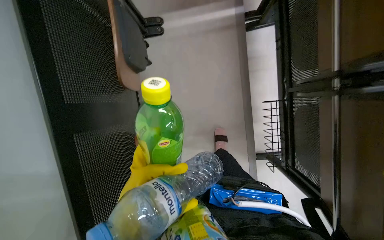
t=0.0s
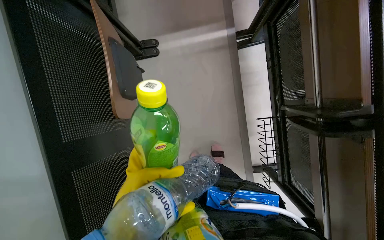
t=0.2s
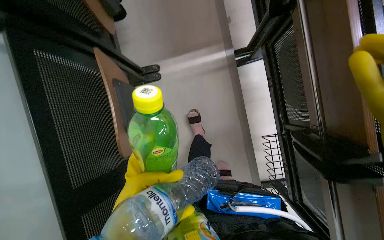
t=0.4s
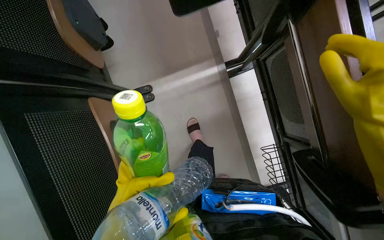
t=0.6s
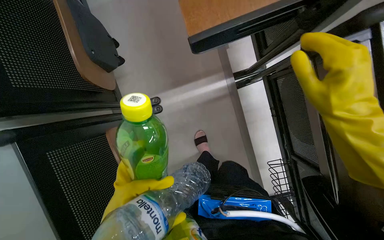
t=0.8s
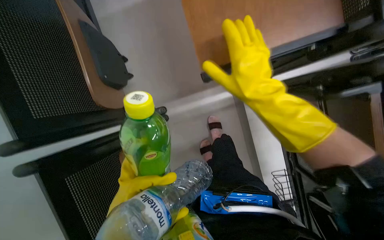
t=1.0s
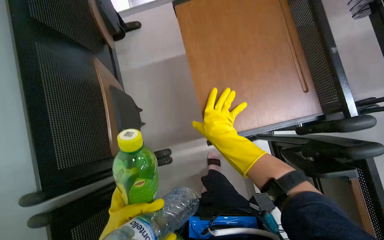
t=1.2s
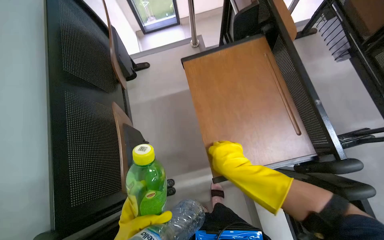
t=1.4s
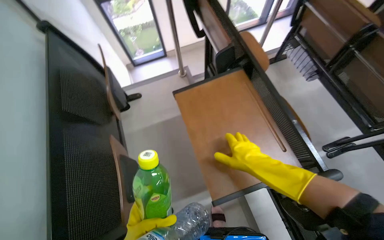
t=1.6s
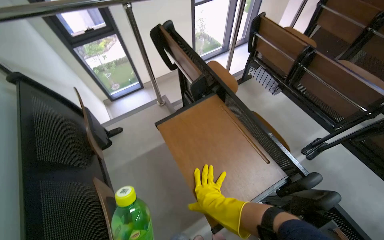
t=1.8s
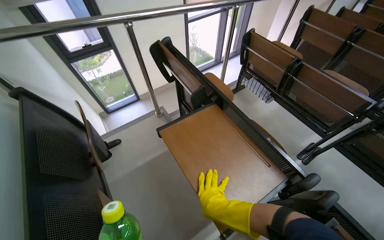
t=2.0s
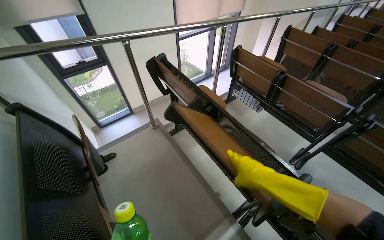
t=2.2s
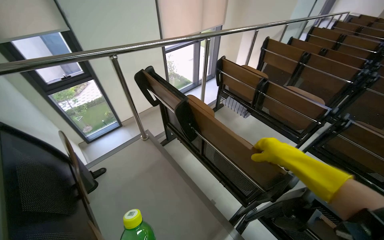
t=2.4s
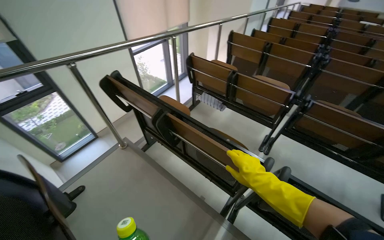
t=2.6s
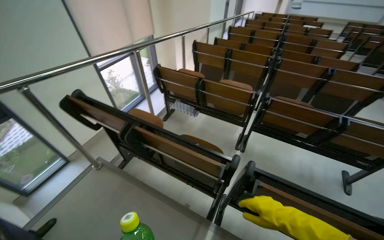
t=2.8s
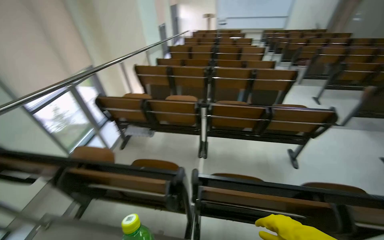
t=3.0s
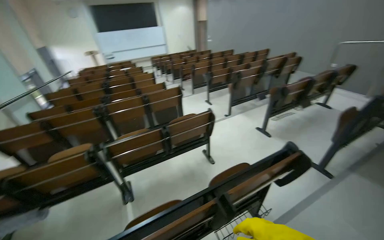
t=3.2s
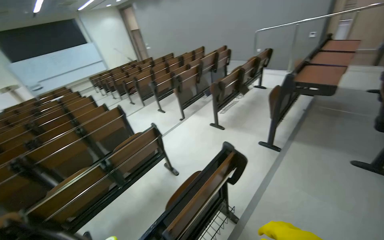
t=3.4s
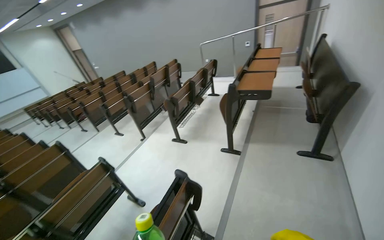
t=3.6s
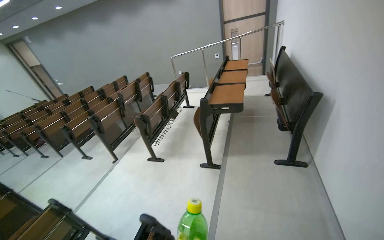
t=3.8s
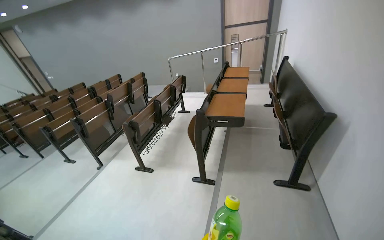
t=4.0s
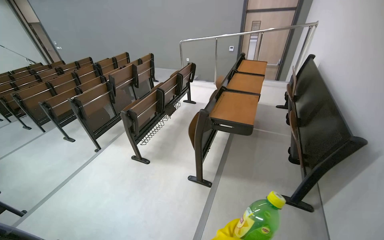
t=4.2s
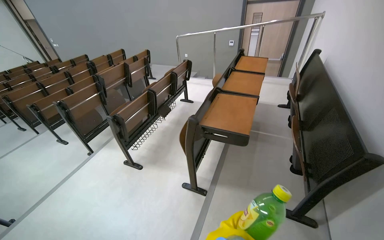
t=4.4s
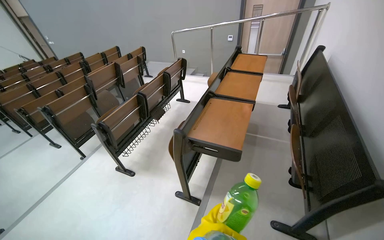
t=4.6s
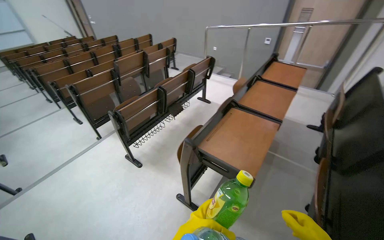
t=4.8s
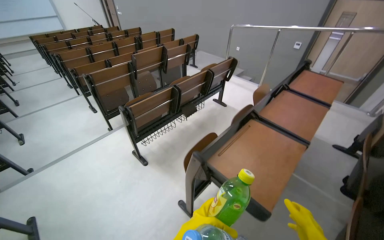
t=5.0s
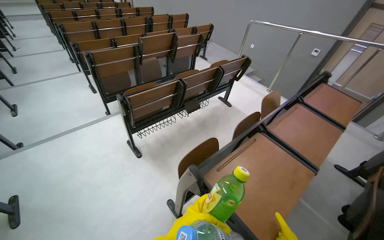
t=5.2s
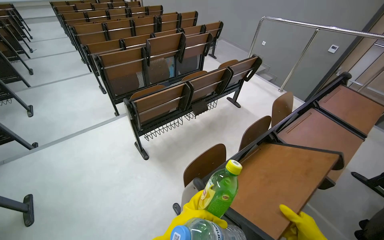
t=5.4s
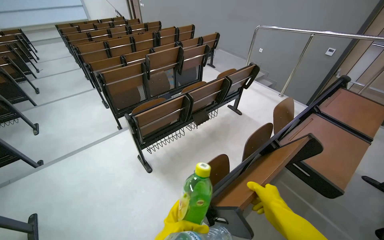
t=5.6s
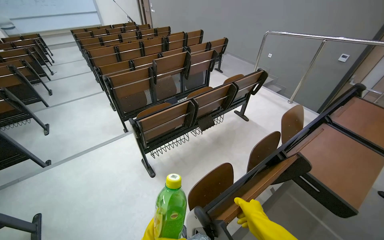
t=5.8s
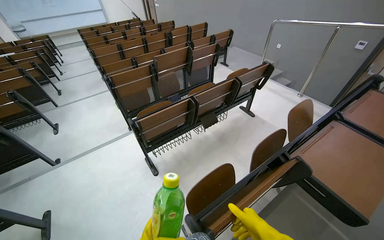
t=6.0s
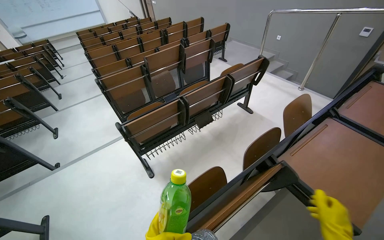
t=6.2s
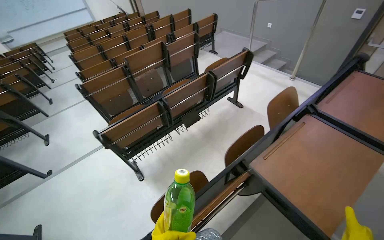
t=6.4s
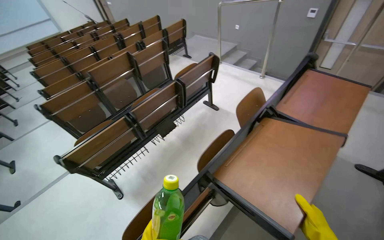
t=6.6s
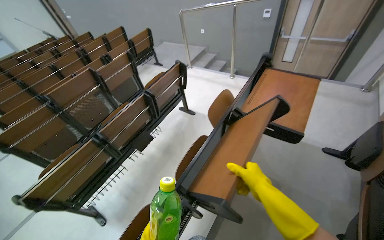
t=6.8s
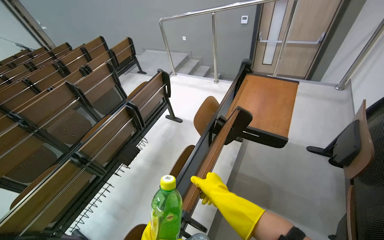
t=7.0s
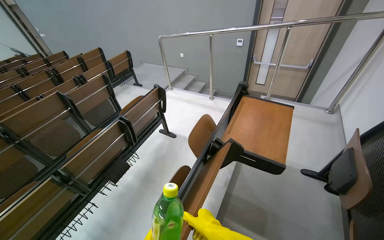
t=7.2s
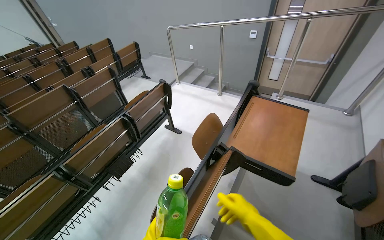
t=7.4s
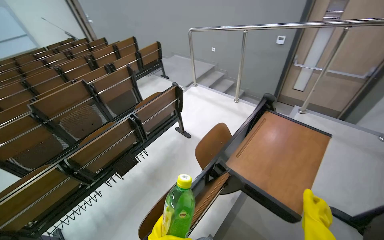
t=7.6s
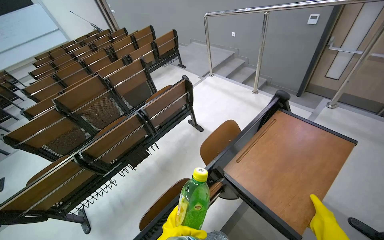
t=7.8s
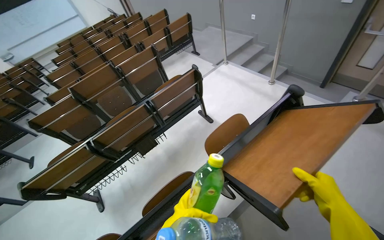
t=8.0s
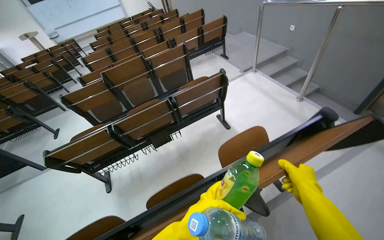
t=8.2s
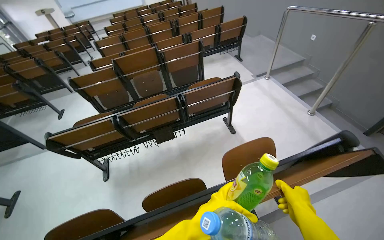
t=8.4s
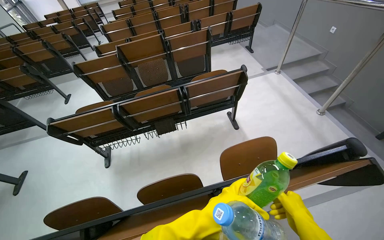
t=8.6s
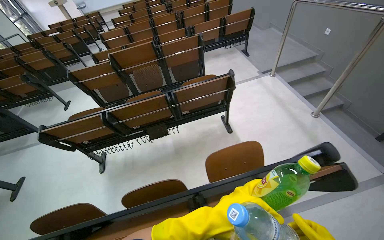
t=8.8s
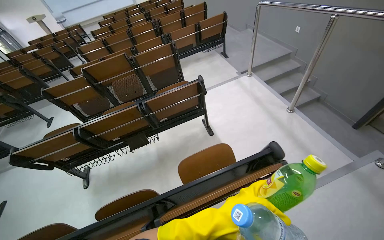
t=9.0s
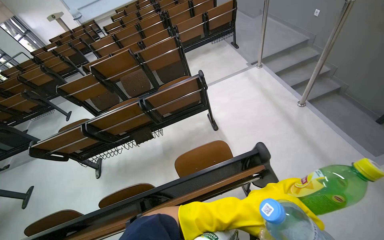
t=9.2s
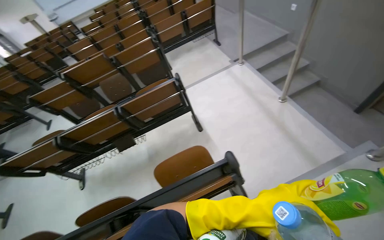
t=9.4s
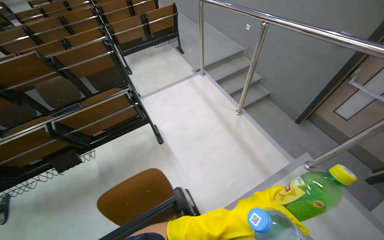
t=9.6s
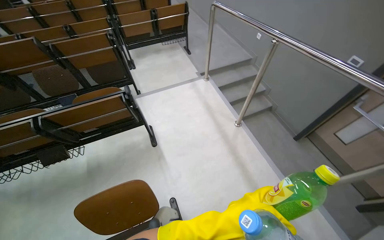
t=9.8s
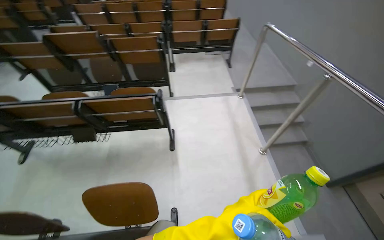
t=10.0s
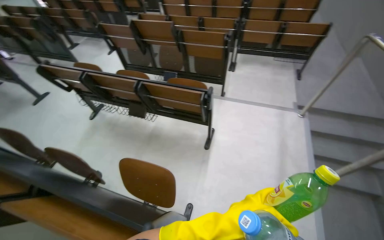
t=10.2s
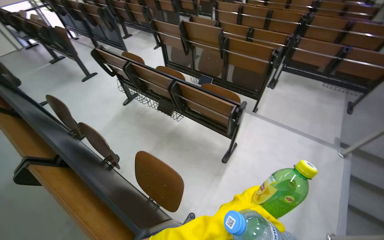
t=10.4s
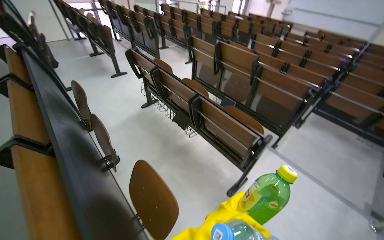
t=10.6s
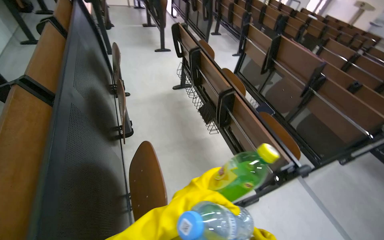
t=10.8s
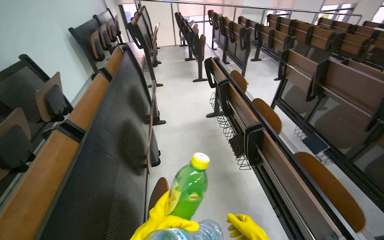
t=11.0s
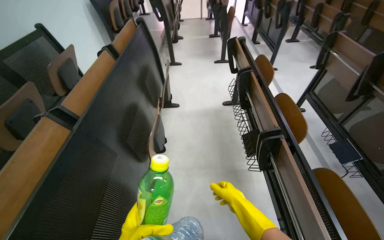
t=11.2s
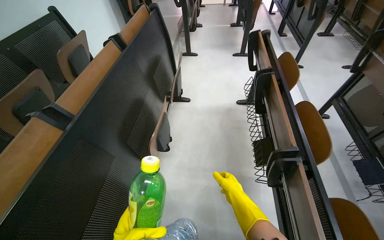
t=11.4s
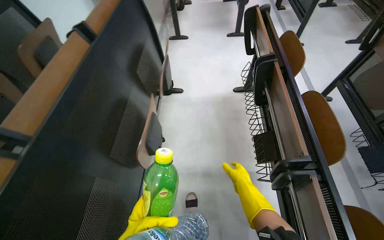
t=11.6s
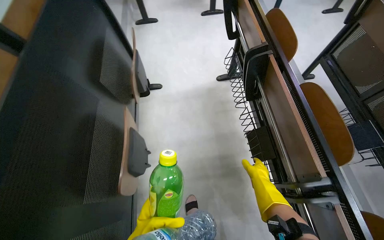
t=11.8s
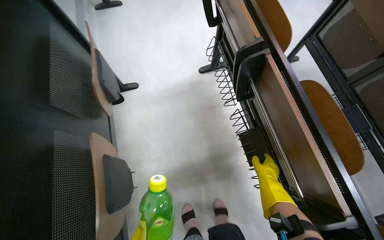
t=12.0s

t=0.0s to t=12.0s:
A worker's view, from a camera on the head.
Job: managing trash.
The whole recording: Picking up trash from classroom. The worker picks up various trash items, including bottles and notebooks, from the classroom.
t=0.0s to t=1.6s: The view tips upward by roughly 60 degrees.
t=1.6s to t=3.0s: The head turns to the right by roughly 60 degrees. The view tilts approximately 30 degrees upward.
t=3.0s to t=4.4s: The head travels roughly 1.5 m. The wearer's head swings approximately 75 degrees to the right.
t=4.4s to t=6.0s: The wearer moves about 70 cm. The head rotates about 30 degrees to the left.
t=6.0s to t=7.6s: The head travels about 90 cm.
t=7.6s to t=9.0s: The wearer moves some 50 cm. The head rotates approximately 30 degrees to the left.
t=9.0s to t=10.4s: The camera travels approximately 60 cm. The wearer's head swings some 55 degrees to the left.
t=10.4s to t=12.0s: The wearer moves some 1 m. The wearer's head swings some 40 degrees to the left. The view tips downward by some 15 degrees.

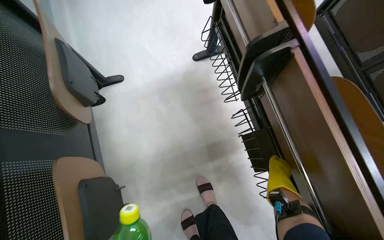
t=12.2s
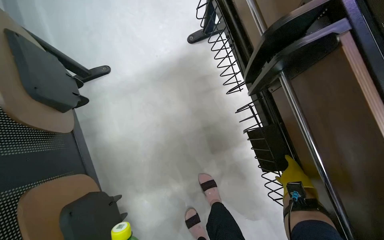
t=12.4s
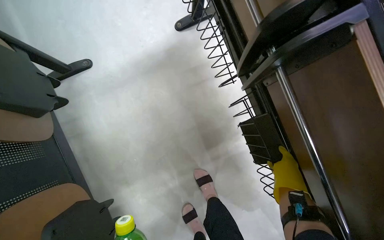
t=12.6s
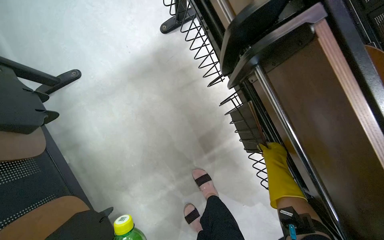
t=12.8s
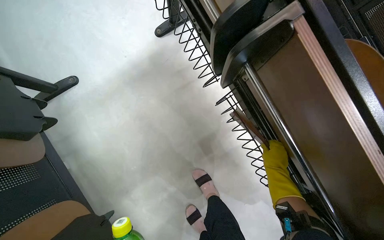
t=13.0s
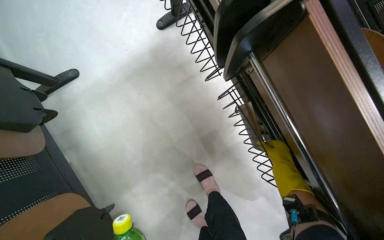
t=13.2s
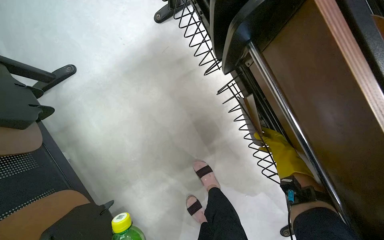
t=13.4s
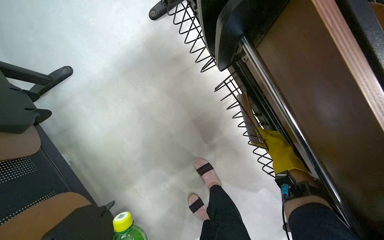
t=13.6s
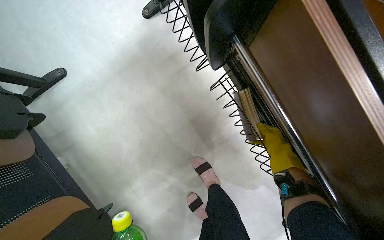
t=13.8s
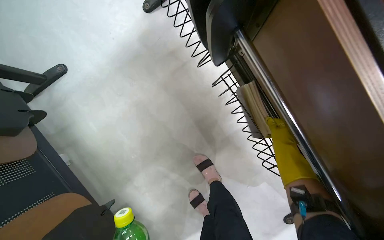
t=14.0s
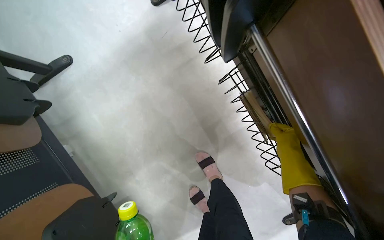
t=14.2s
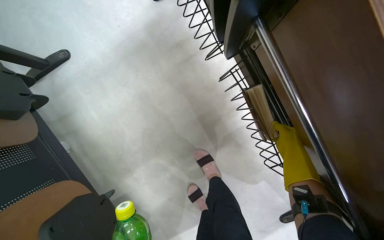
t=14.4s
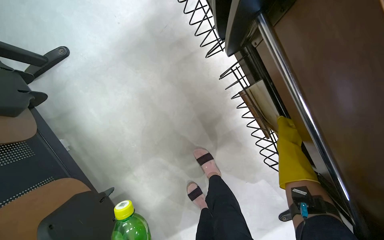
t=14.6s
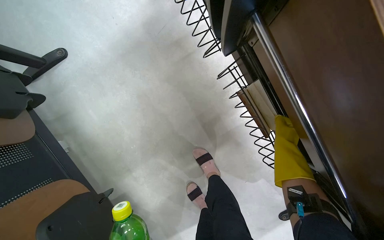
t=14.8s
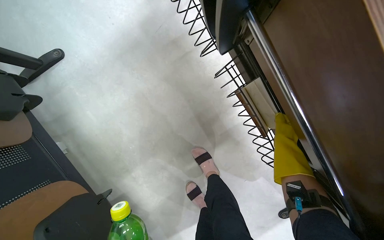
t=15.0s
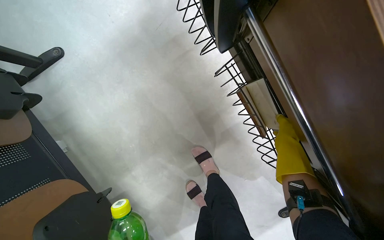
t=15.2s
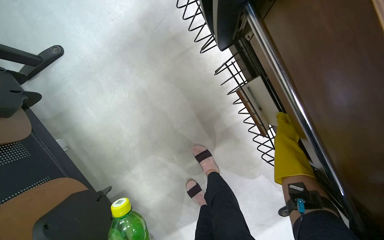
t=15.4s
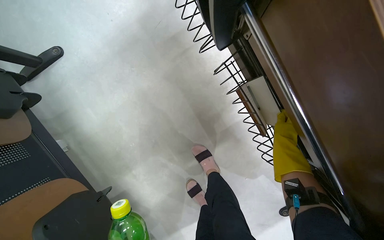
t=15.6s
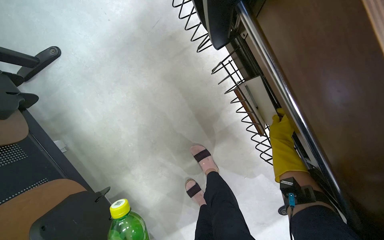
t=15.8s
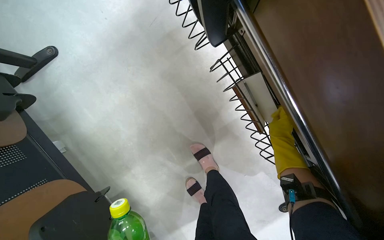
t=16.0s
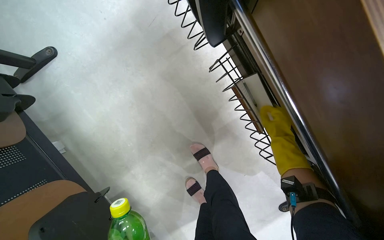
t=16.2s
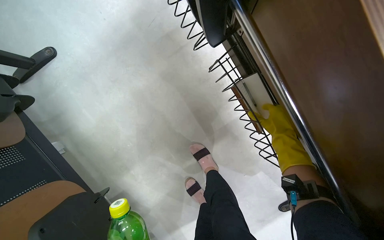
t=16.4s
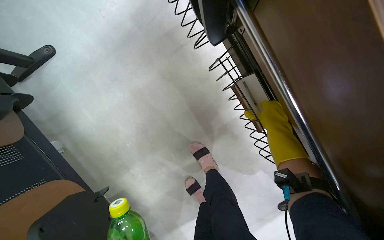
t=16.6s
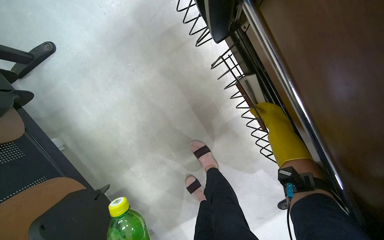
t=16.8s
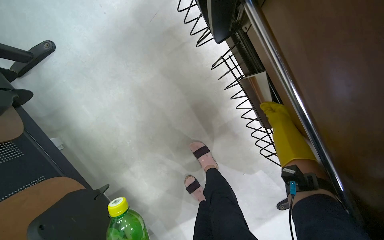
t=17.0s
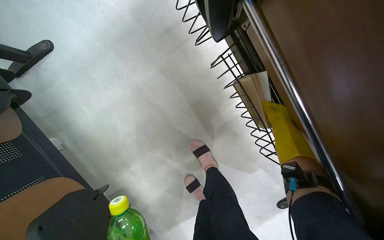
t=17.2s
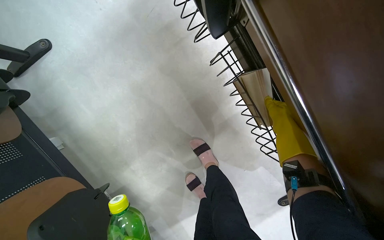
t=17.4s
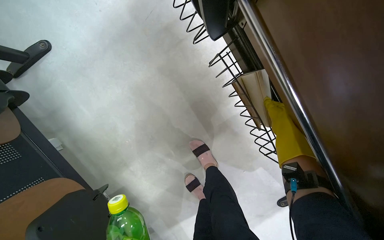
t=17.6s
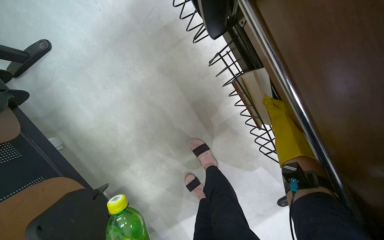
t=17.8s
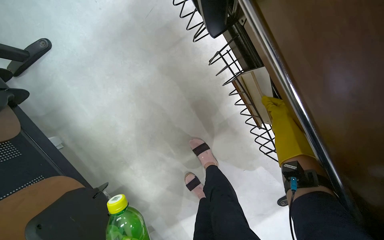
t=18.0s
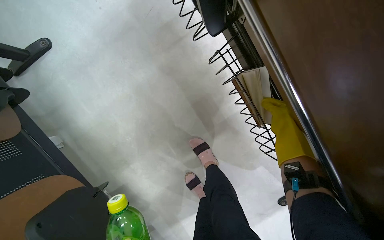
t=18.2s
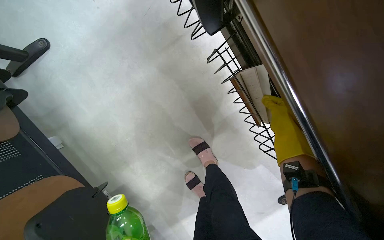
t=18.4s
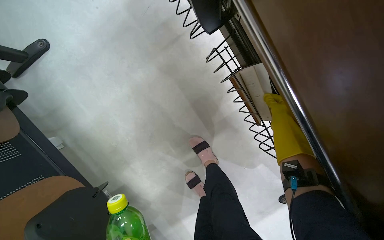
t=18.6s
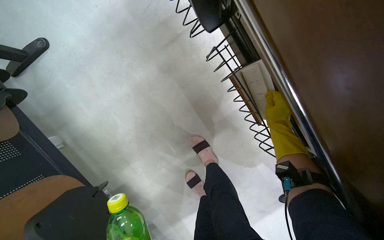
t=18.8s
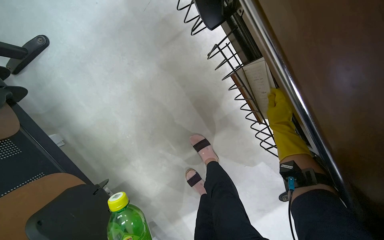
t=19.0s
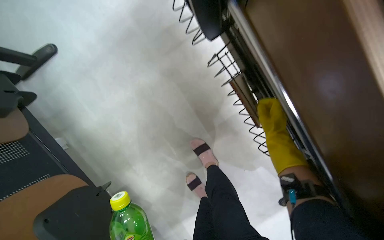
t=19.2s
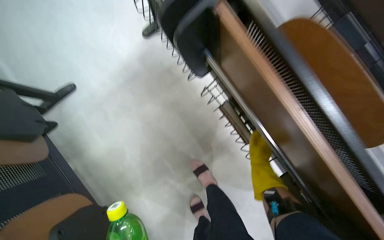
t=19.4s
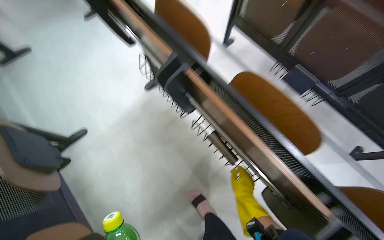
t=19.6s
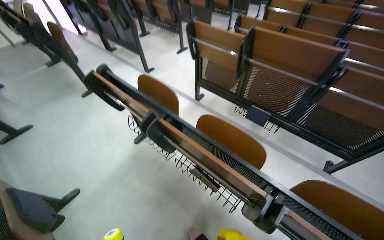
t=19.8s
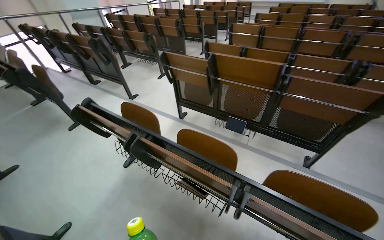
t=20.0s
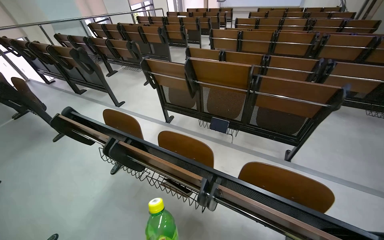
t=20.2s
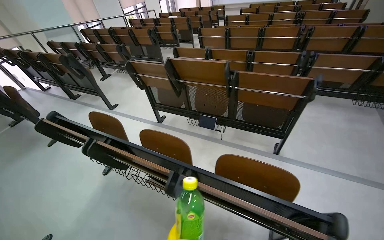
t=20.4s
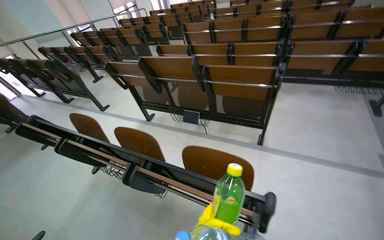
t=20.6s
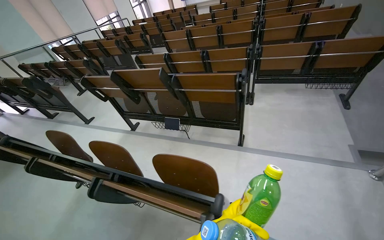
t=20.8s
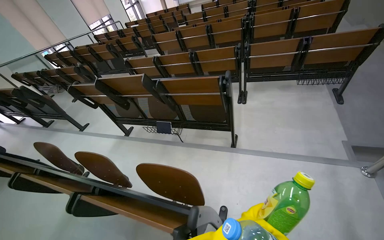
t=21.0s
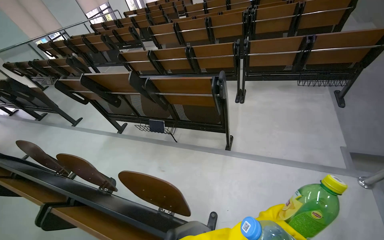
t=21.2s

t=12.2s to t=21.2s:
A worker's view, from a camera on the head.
Job: managing trash.
The whole recording: Picking up trash from classroom. The worker picks up various trash items, including bottles and notebooks, from the classroom.
t=12.2s to t=13.8s: The view tips downward by about 15 degrees.
t=15.2s to t=16.6s: The right hand is displaced nearer to the camera by about 10 cm.
t=18.2s to t=19.8s: The camera travels about 50 cm. The wearer looks about 45 degrees further upward.
t=19.8s to t=21.2s: The camera is carried to the right, approximately 1 m.
